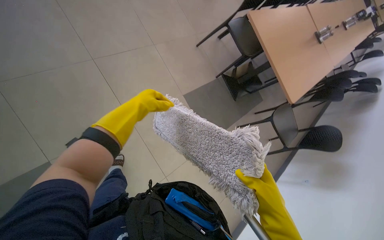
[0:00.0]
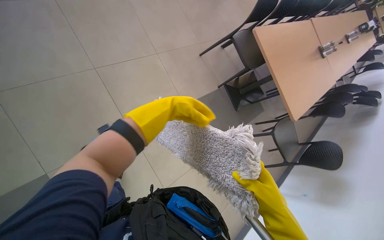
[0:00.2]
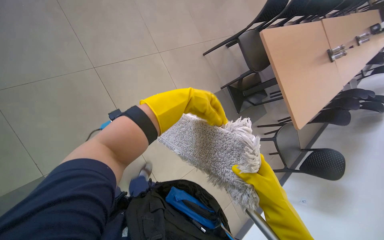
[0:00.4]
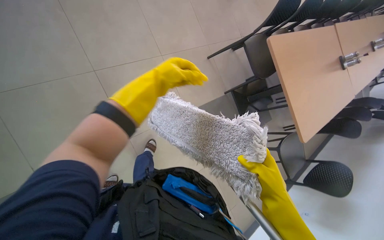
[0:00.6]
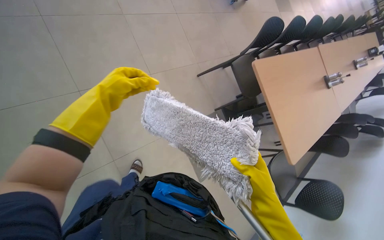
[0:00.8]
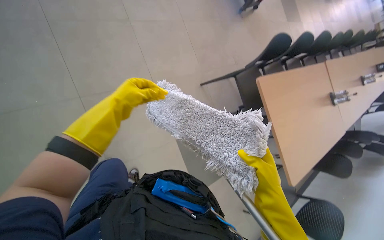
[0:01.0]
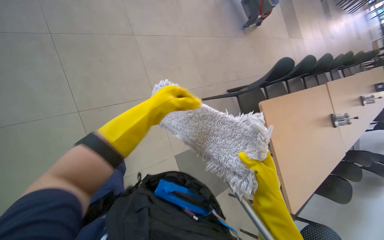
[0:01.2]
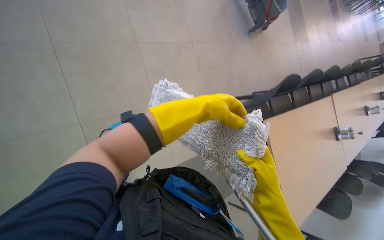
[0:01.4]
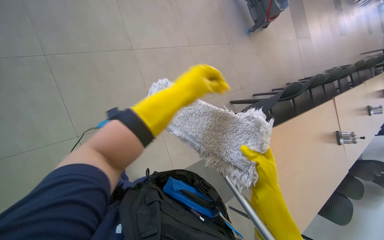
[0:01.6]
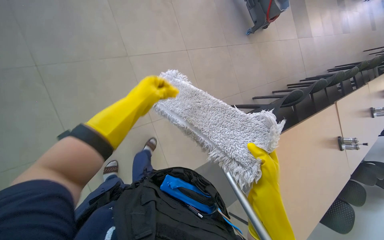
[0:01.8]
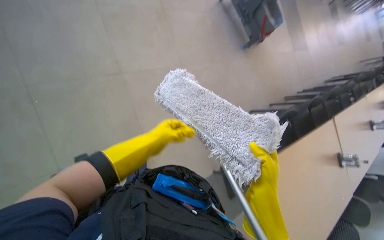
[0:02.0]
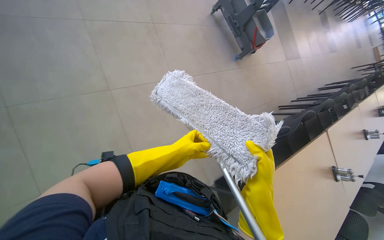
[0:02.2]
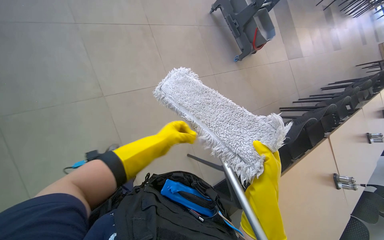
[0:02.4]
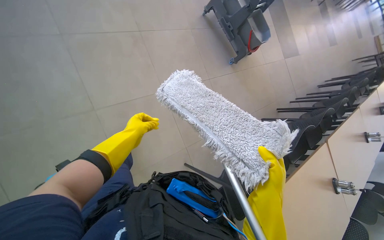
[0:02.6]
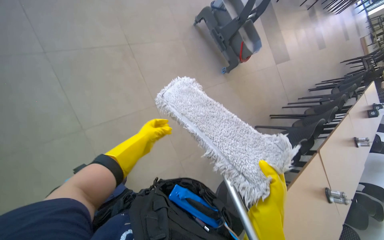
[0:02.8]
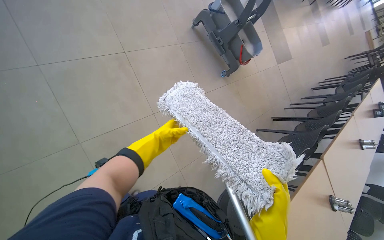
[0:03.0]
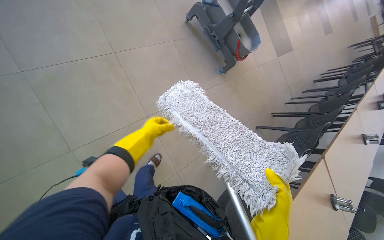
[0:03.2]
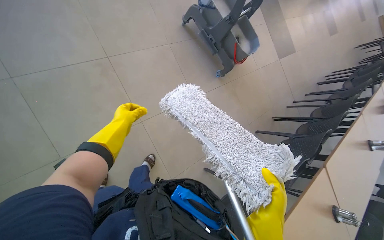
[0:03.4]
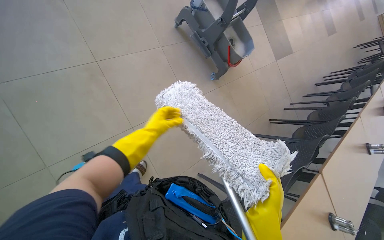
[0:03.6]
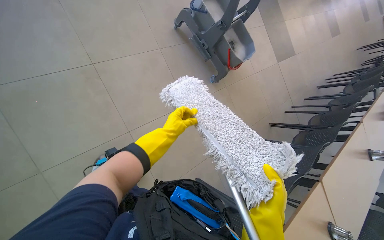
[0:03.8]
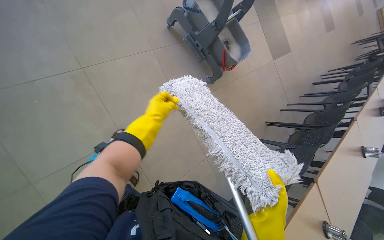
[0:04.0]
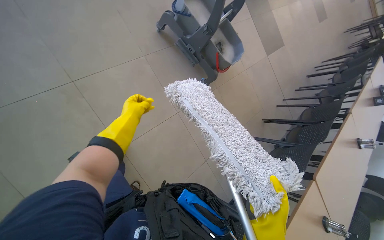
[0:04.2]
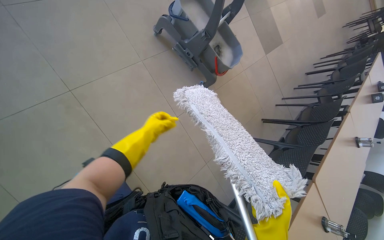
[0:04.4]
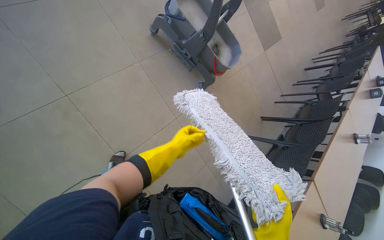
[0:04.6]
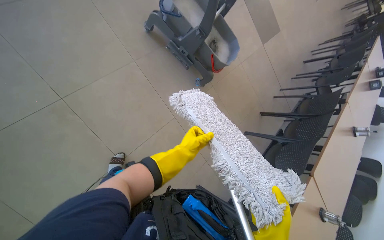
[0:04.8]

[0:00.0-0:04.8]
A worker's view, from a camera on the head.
Job: mopping floor.
The whole recording: Mopping hallway floor. The worker mops the tiled floor in the hallway.
0:00.0 to 0:01.6: The wearer looks approximately 15 degrees further upward. The right hand moves up the picture, roughly 10 cm; the left hand swings left and right, about 25 cm each way, with 2 reversals.
0:01.6 to 0:03.2: The left hand goes some 25 cm to the left and farther from the camera.
0:03.2 to 0:04.8: The camera is carried some 50 cm.

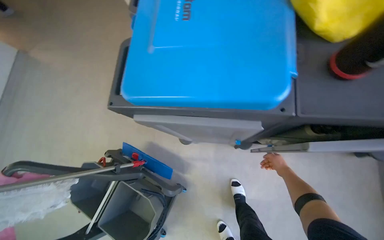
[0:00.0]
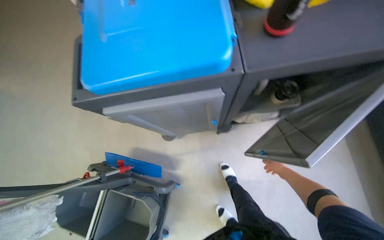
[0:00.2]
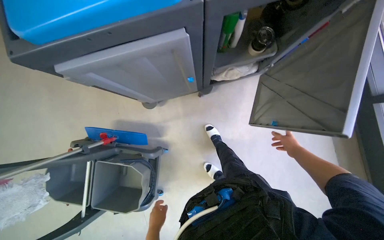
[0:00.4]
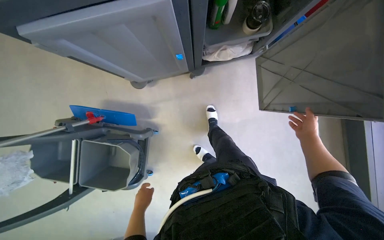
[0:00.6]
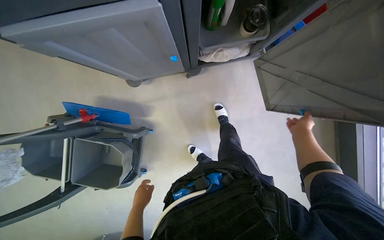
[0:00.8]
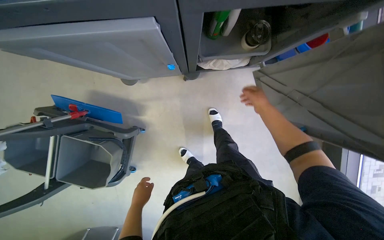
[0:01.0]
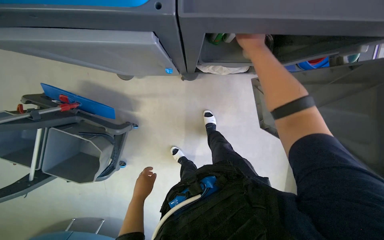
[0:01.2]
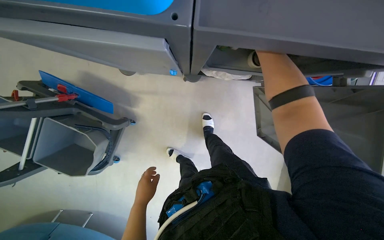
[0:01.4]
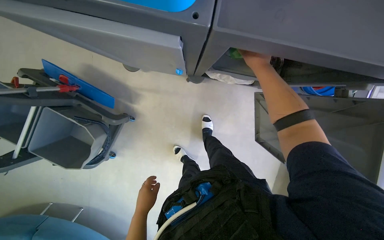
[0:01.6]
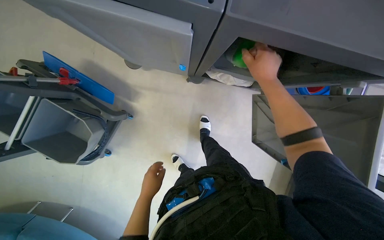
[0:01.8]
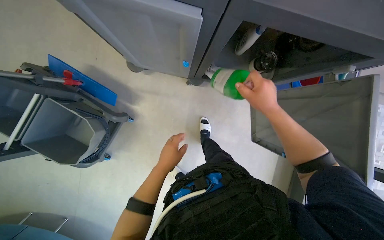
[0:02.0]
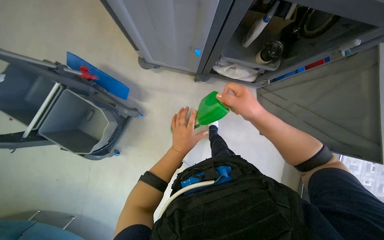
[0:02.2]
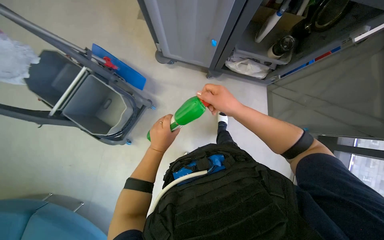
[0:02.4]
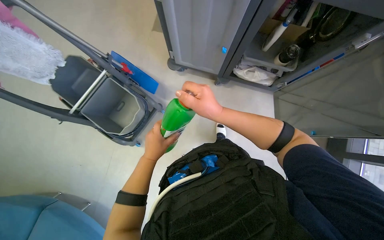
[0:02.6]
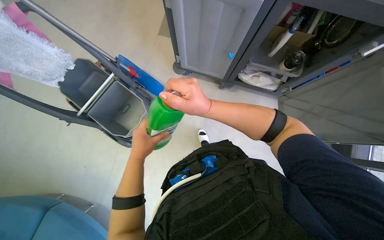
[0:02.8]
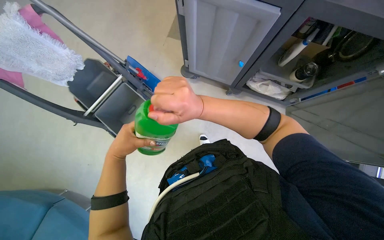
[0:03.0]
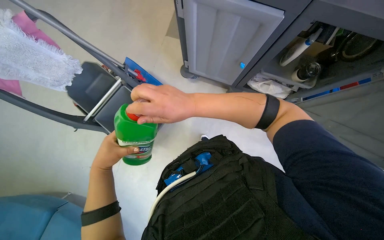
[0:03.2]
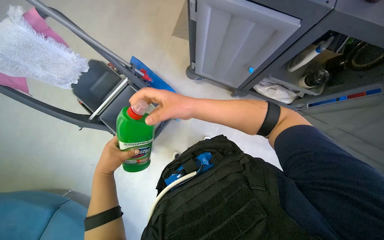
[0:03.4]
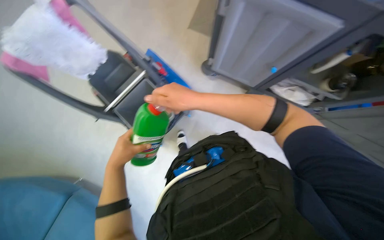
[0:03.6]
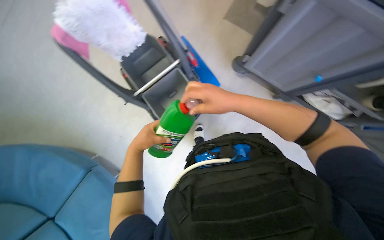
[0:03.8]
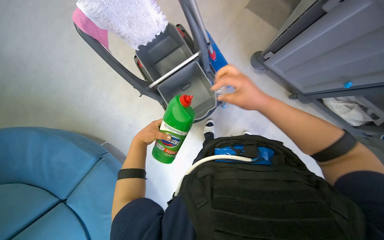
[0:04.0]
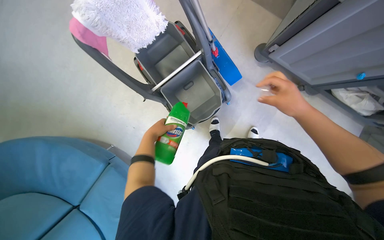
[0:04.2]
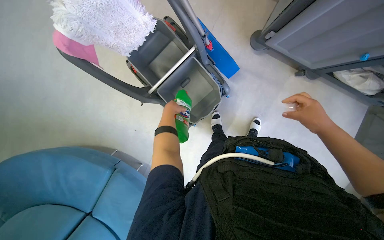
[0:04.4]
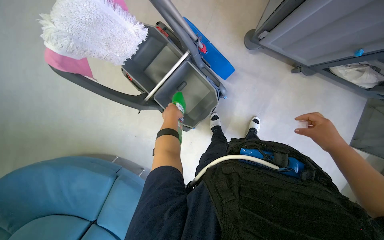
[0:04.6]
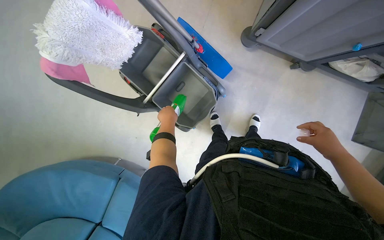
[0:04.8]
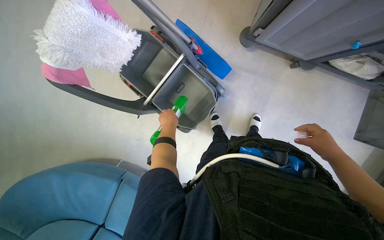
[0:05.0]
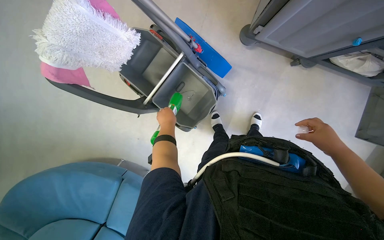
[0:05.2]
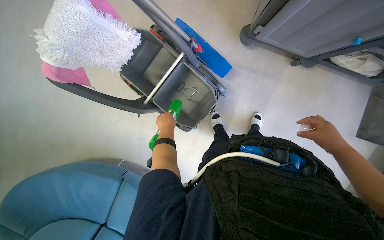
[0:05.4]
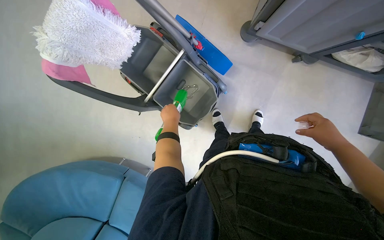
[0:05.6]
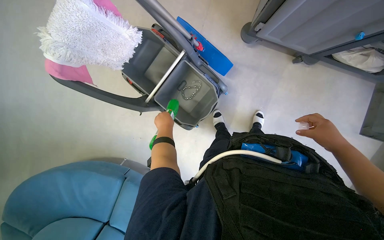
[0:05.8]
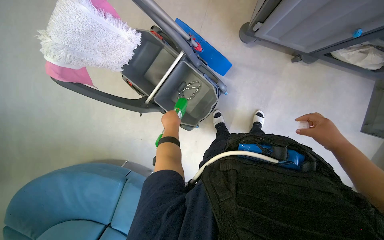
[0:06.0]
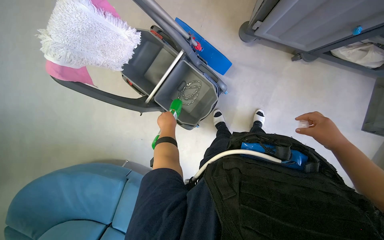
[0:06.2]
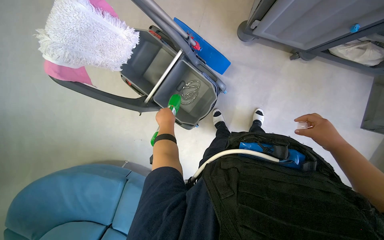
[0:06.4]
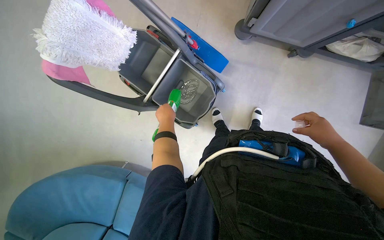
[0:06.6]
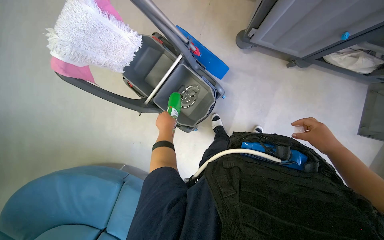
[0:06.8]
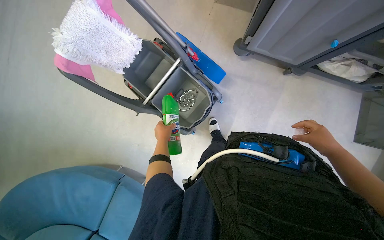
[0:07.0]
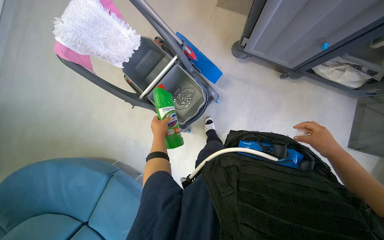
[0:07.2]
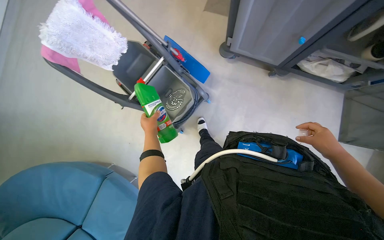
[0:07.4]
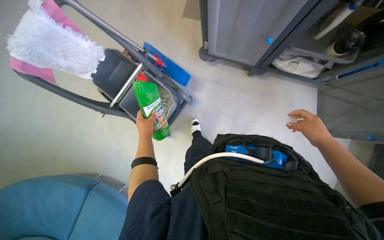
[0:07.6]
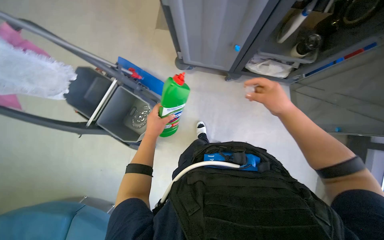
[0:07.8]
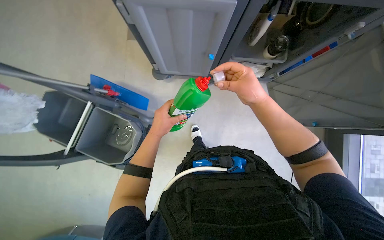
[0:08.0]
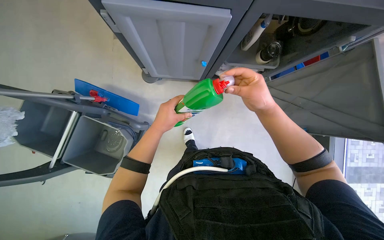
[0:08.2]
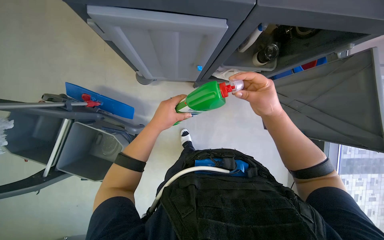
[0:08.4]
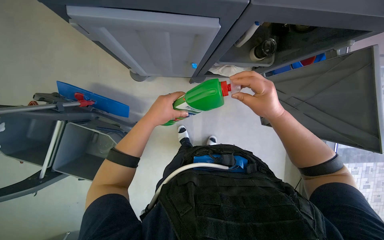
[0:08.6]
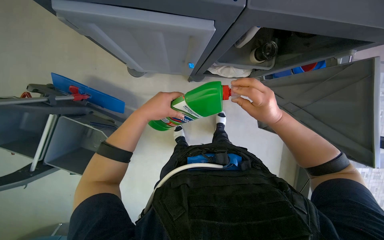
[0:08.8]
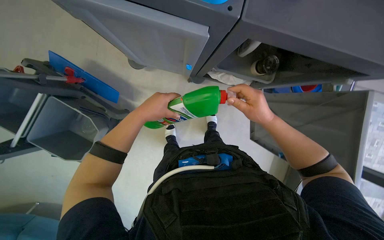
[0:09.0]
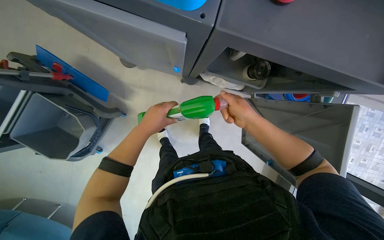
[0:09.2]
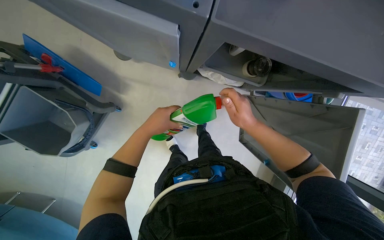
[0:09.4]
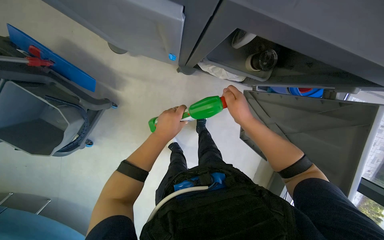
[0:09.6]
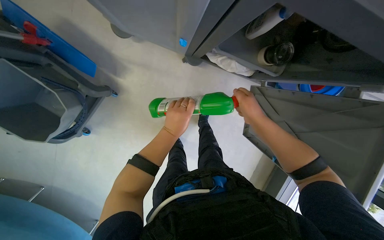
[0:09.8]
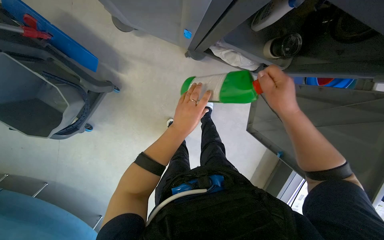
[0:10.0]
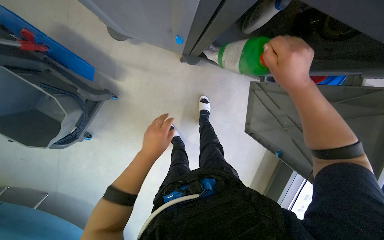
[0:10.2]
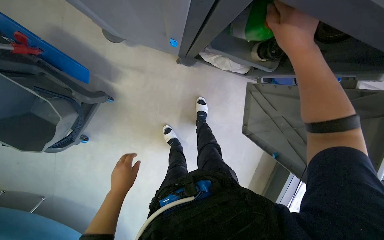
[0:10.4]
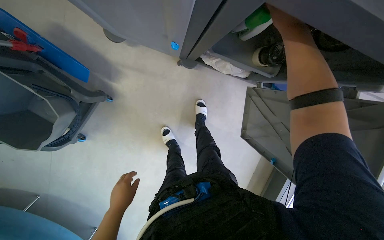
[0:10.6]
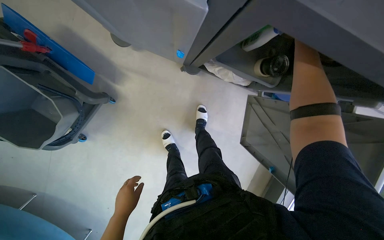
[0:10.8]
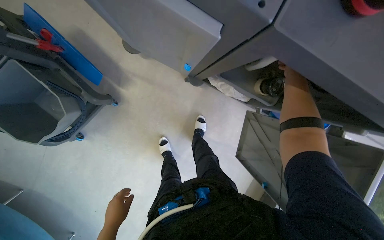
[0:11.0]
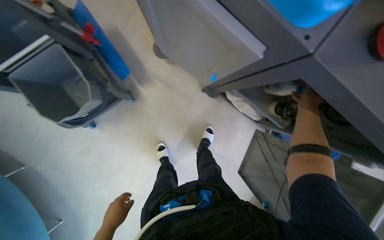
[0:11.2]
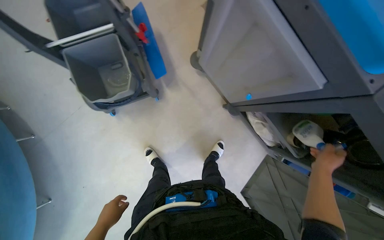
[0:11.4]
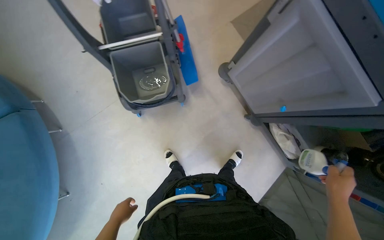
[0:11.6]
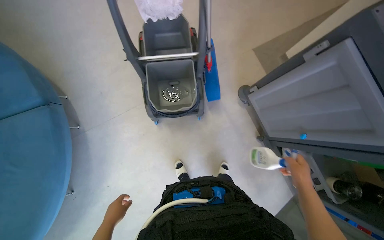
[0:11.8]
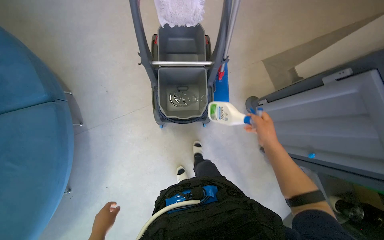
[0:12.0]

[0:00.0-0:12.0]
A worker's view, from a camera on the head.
Job: preparing cleaning supplies.
The whole recording: Preparing cleaning solution in bucket. The worker takes out cleaning bottles from the cart and pours solution into the mop bucket.
0:00.0 to 0:01.6: The view swings roughly 20 degrees to the right. The view tips downward by about 20 degrees.
0:01.6 to 0:03.0: The camera is carried approximately 50 cm. The view tilts approximately 15 degrees upward.
0:03.0 to 0:04.4: The camera travels some 40 cm. The wearer looks about 15 degrees further downward.
0:04.4 to 0:06.0: The right hand shifts some 10 cm to the right.
0:06.0 to 0:07.6: The view tips upward by roughly 10 degrees. The left hand heads nearer to the camera, covering some 15 cm.
0:07.6 to 0:09.0: The head rotates approximately 25 degrees to the right. The left hand moves up the picture, some 25 cm; the right hand is displaced up the picture by roughly 10 cm.
0:09.0 to 0:10.4: The right hand goes about 15 cm up the picture; the left hand is displaced down the picture and farther from the camera by some 30 cm.
0:10.4 to 0:12.0: The wearer looks about 55 degrees further to the left. The wearer looks roughly 25 degrees further upward.

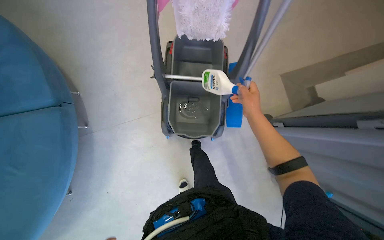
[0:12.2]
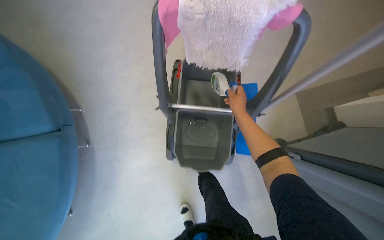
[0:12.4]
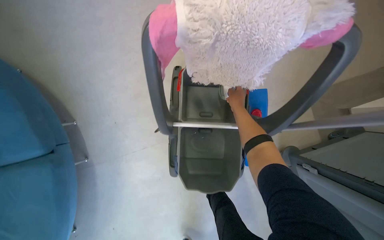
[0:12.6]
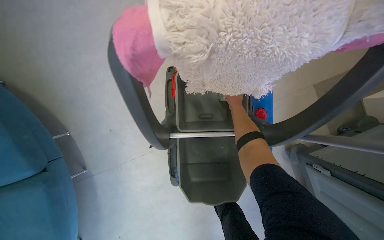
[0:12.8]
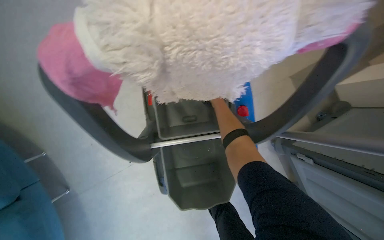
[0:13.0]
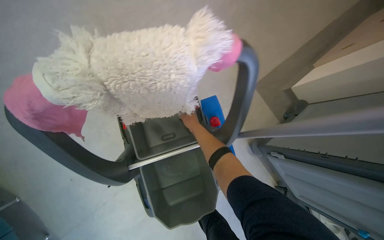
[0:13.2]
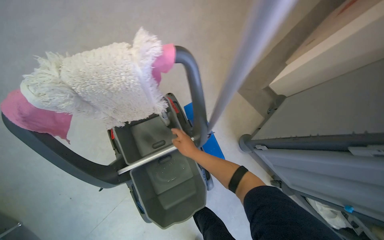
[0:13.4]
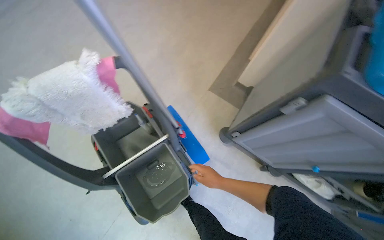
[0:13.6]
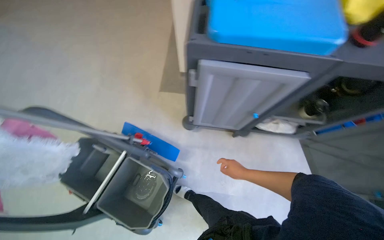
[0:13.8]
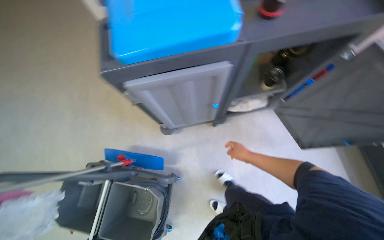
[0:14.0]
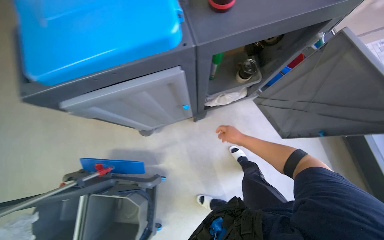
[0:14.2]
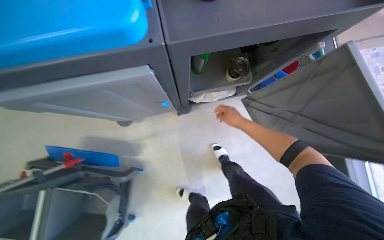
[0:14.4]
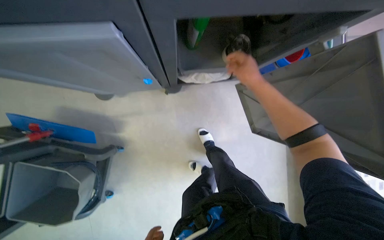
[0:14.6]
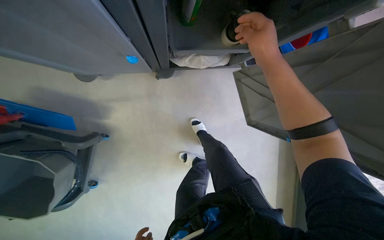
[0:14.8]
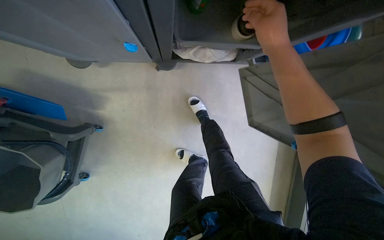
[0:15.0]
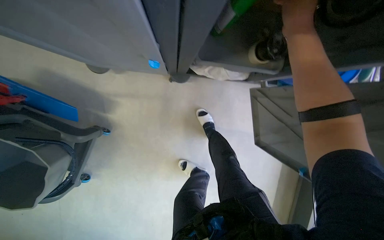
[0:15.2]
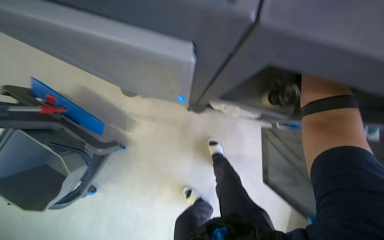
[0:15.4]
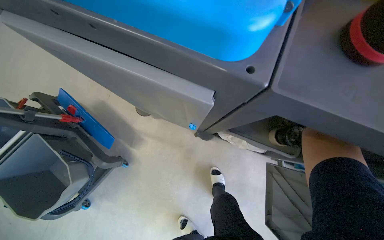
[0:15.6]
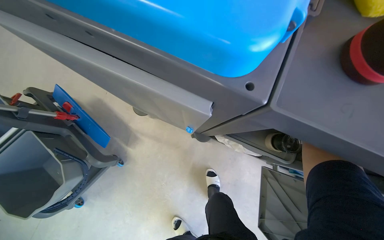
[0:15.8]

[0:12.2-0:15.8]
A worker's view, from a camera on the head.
Job: preparing cleaning supplies.
The whole recording: Preparing cleaning solution in bucket. The worker takes out cleaning bottles from the cart and pours solution into the mop bucket.
0:12.2 to 0:14.0: The wearer moves approximately 50 cm. The scene rotates counterclockwise by some 85 degrees.
0:14.0 to 0:15.8: Everything in view rotates roughly 35 degrees clockwise.
